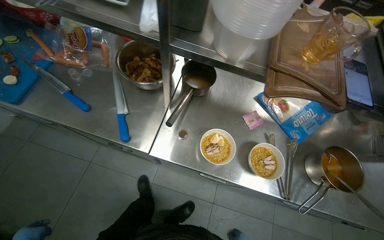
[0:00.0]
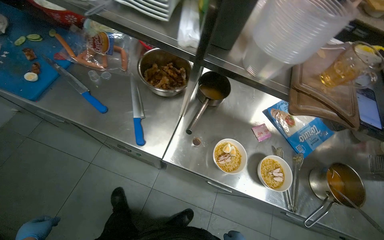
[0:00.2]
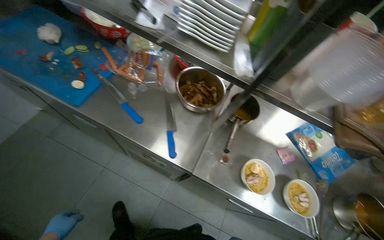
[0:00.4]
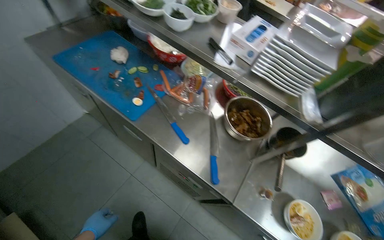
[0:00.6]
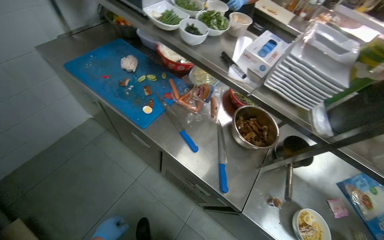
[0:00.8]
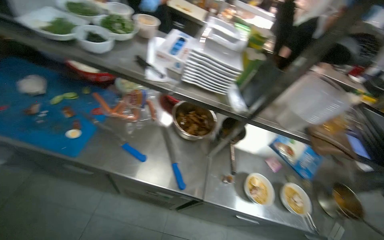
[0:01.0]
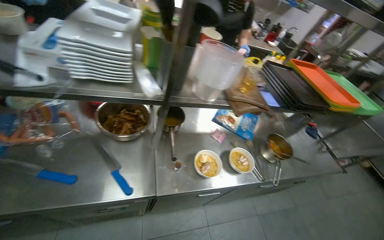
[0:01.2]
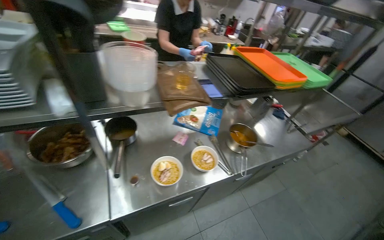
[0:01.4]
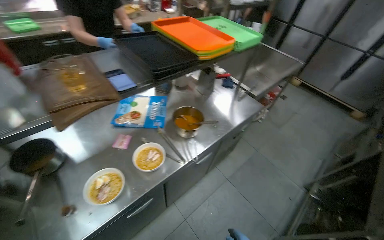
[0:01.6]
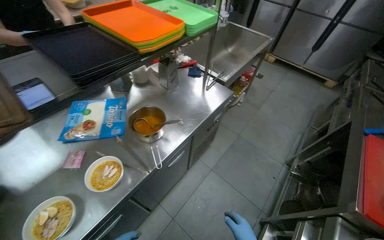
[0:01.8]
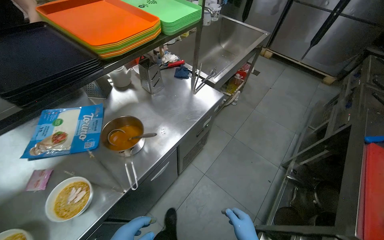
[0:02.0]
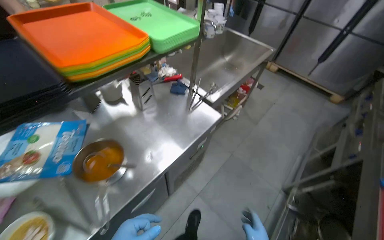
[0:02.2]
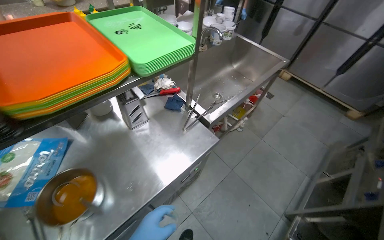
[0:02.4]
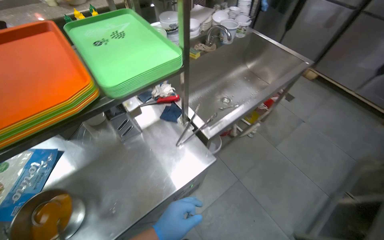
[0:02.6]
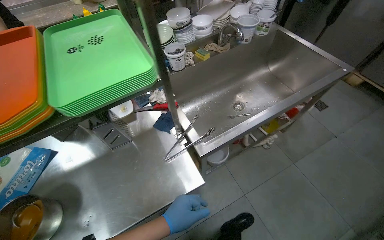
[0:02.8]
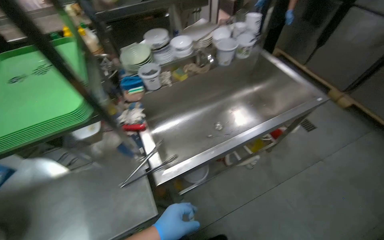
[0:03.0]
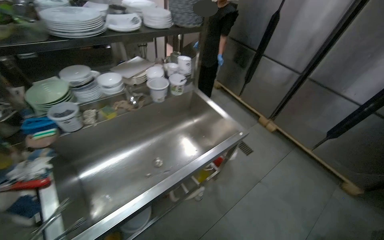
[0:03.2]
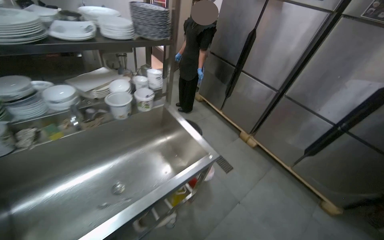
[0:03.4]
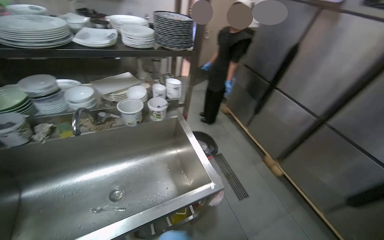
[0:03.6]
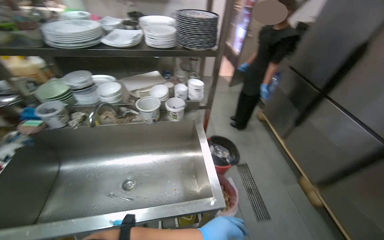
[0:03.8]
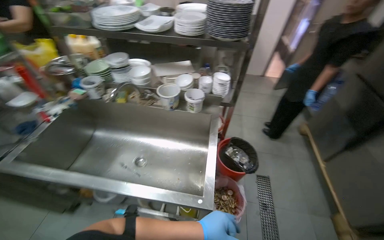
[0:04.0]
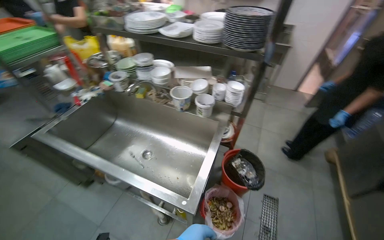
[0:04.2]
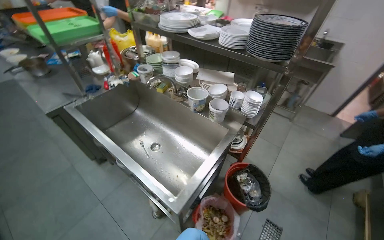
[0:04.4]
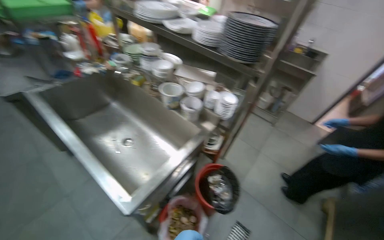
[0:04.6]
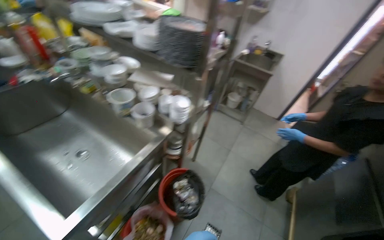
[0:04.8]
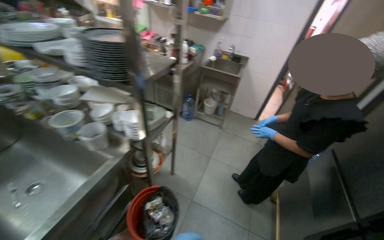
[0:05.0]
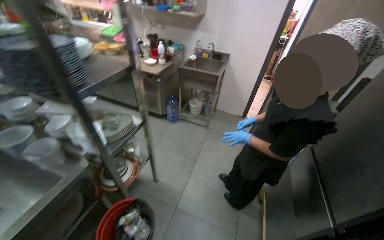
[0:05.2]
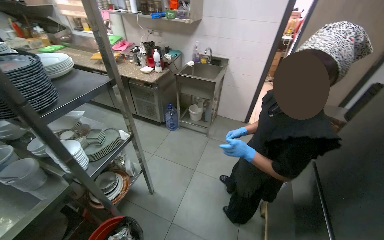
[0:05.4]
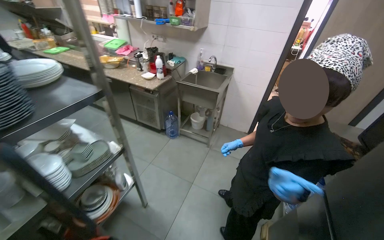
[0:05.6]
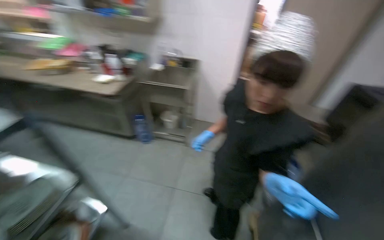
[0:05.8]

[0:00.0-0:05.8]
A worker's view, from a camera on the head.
Job: preparing food.
The whole recording: Chopping eggs and adding to meal. The worker chops the eggs and places them on top of the meal.
0.0 to 1.4 s: The head turns to the right by approximately 40 degrees.
1.4 to 2.8 s: The camera travels about 1.5 m. The view tilts about 15 degrees downward.
2.8 to 4.4 s: The camera travels roughly 1.5 m. The wearer's head swings about 65 degrees to the left. The view tips upward by some 15 degrees.
4.4 to 5.8 s: The camera travels approximately 1 m. The wearer's head swings some 25 degrees to the right.

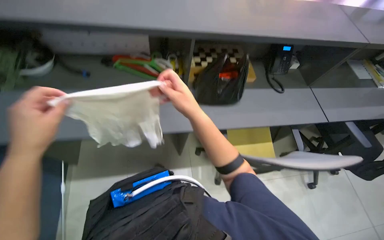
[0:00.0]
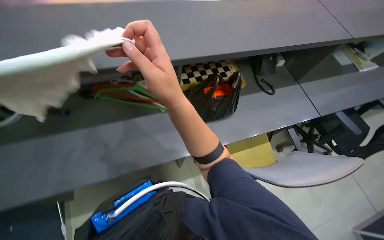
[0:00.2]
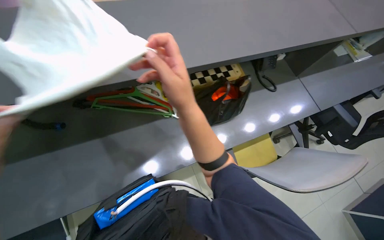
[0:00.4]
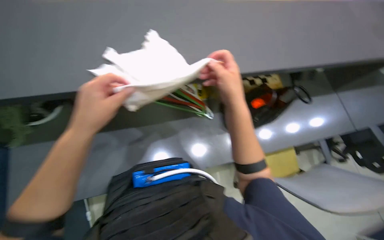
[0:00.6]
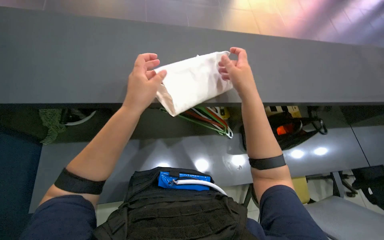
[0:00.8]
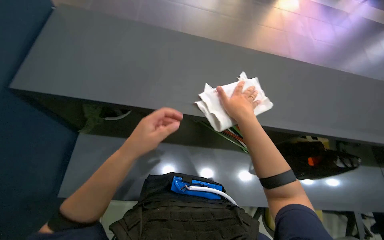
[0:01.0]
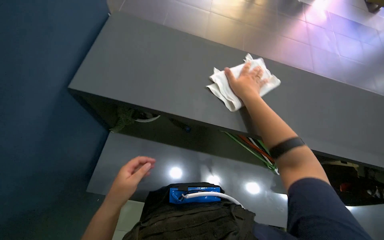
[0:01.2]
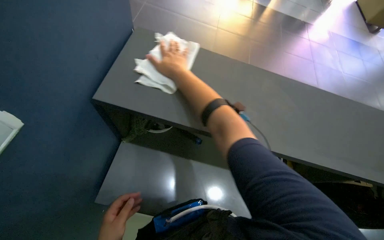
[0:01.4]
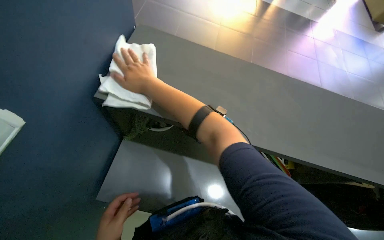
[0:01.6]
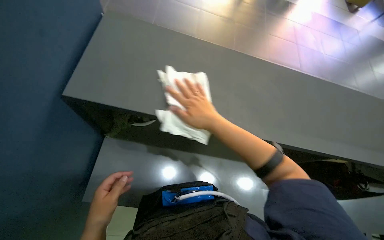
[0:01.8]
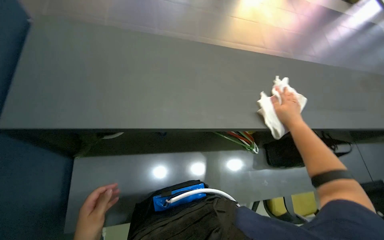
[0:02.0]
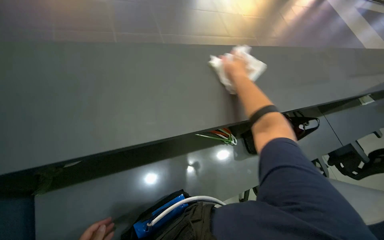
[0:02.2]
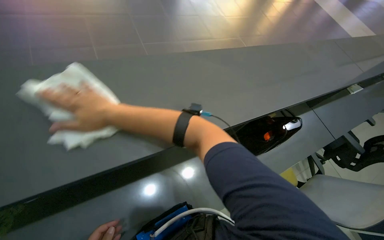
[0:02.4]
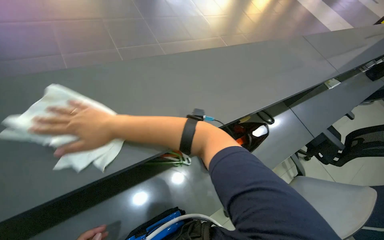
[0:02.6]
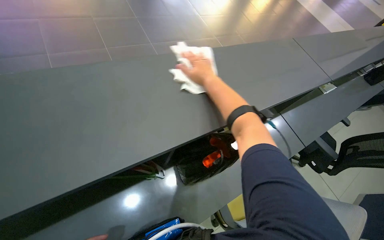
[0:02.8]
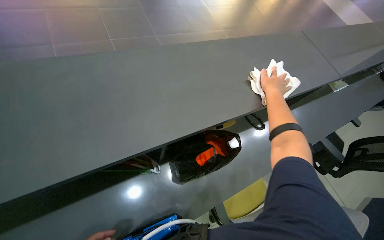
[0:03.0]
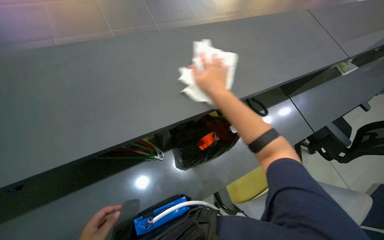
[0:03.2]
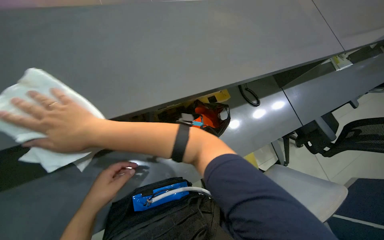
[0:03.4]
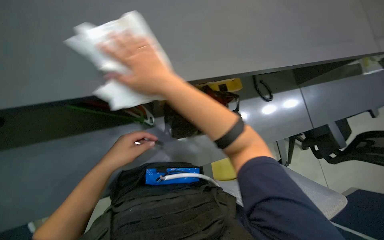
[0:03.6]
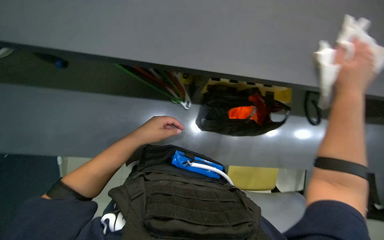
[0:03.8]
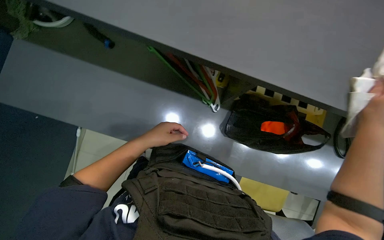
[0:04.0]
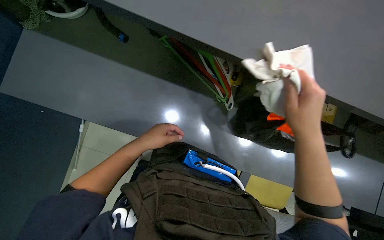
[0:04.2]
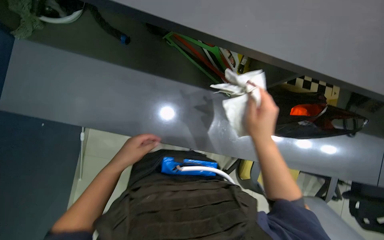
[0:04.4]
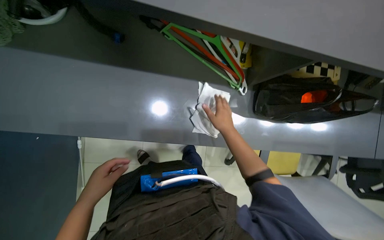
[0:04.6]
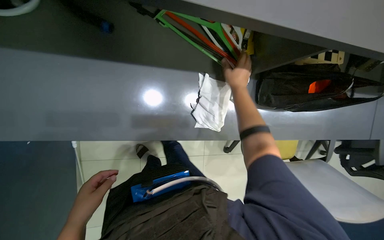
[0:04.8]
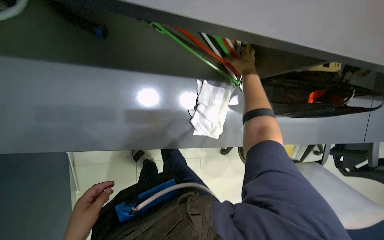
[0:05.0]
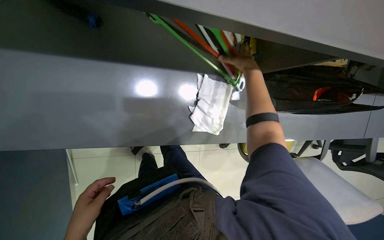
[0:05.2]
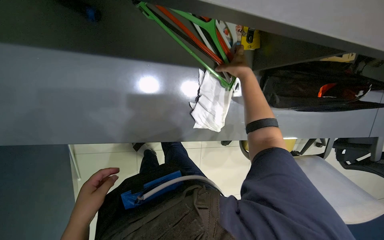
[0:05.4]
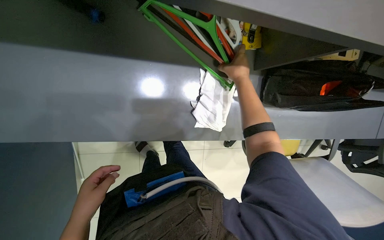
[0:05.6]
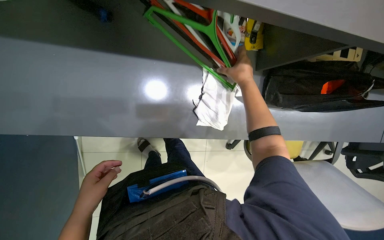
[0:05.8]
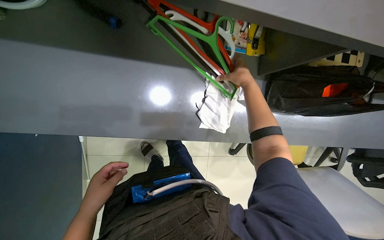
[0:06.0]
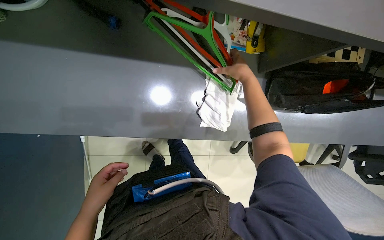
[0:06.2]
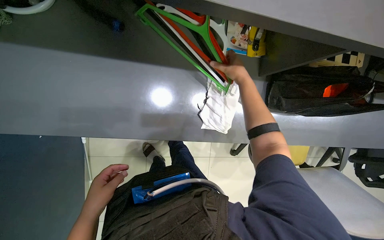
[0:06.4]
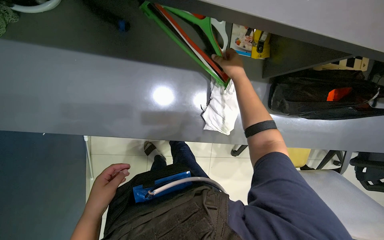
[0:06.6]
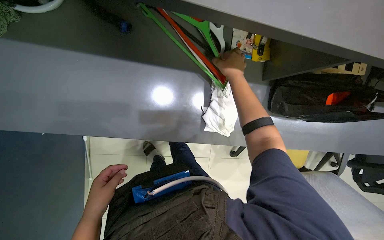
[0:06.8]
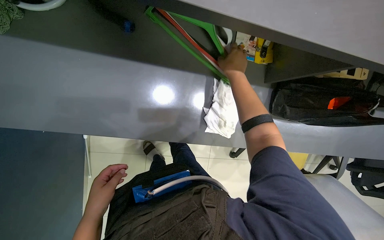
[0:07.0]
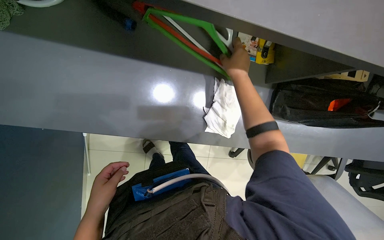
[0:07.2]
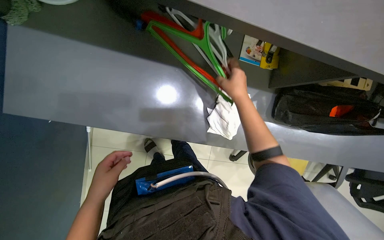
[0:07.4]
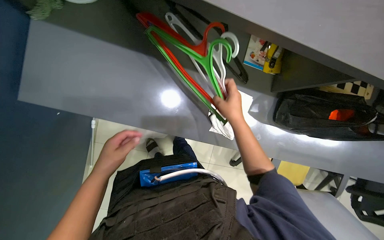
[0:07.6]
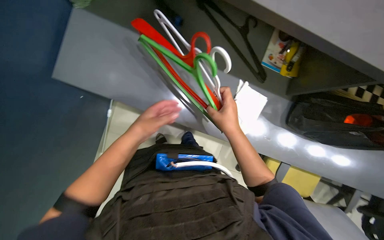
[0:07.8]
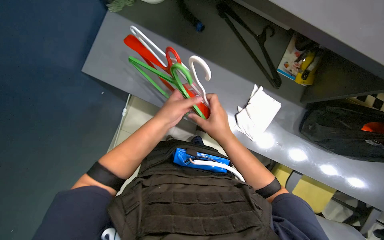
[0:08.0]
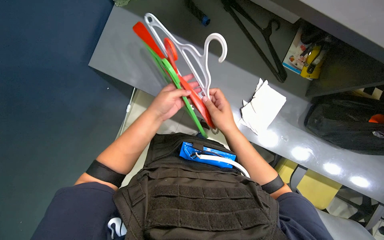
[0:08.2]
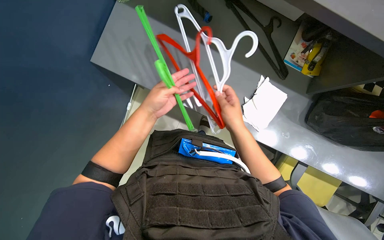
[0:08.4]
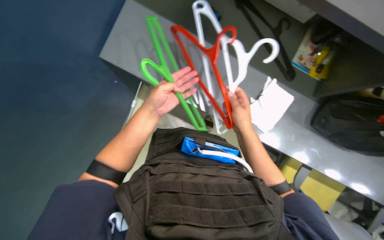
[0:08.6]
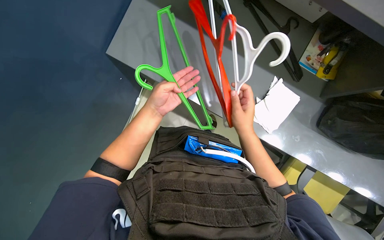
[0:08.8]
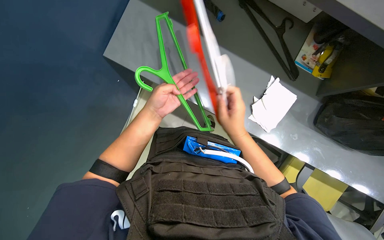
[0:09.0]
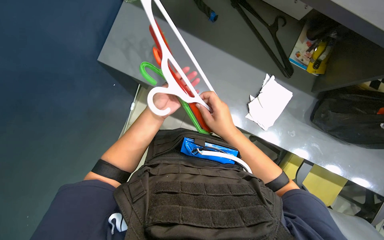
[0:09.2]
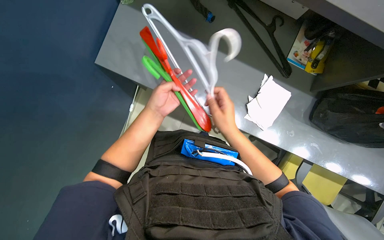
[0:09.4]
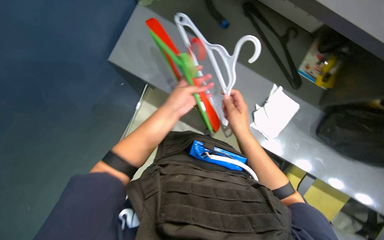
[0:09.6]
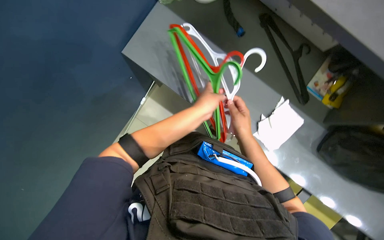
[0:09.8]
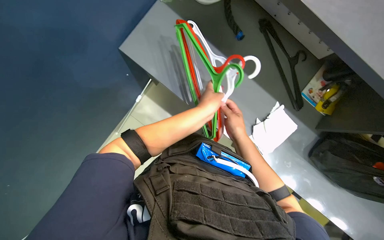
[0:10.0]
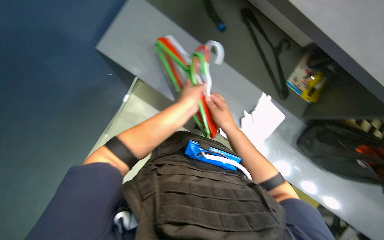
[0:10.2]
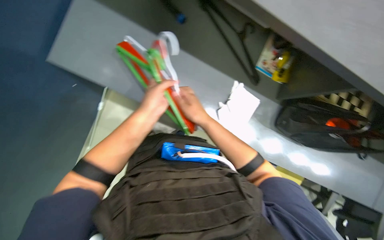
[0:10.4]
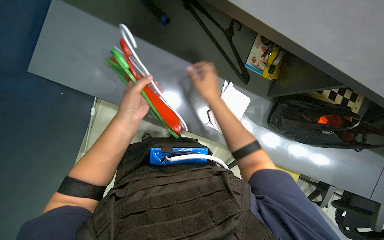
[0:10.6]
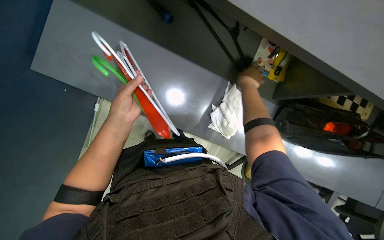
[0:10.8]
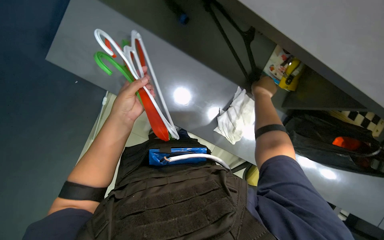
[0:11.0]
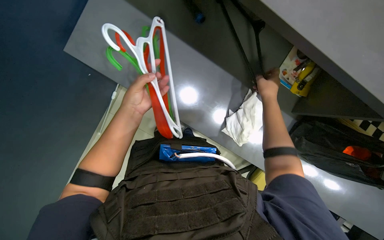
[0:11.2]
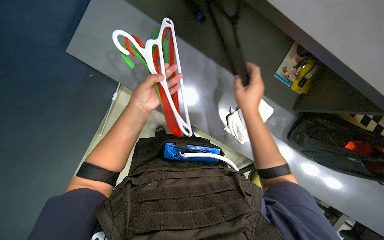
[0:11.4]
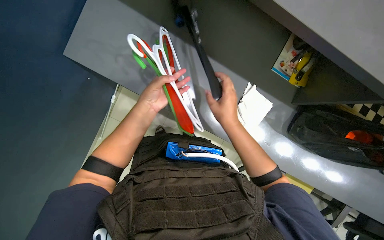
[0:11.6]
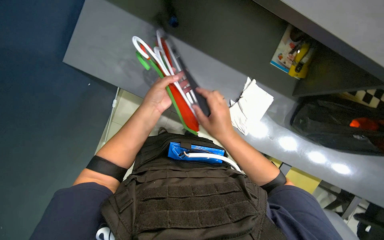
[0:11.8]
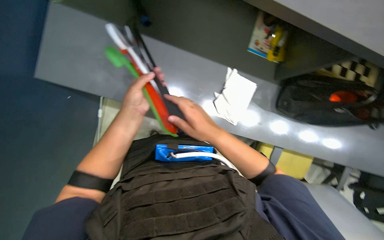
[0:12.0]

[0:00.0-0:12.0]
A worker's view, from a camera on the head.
Job: wiping surfaces.
The whole recording: Wiping desk surface. The worker wipes the desk surface with a white cloth.
0.0 to 1.6 s: The wearer moves some 40 cm.
3.0 to 4.4 s: The wearer looks some 45 degrees further to the left. The view tips downward by about 15 degrees.
4.4 to 6.0 s: The right hand shifts some 25 cm up the picture and farther from the camera, while the left hand shifts some 10 cm to the left.
6.0 to 7.6 s: The right hand travels down the picture, to the left and nearer to the camera by approximately 20 cm.
10.4 to 12.0 s: The right hand travels to the right and back again, some 20 cm each way.

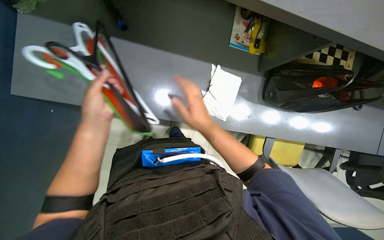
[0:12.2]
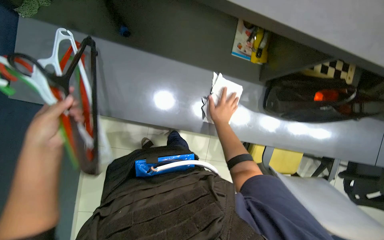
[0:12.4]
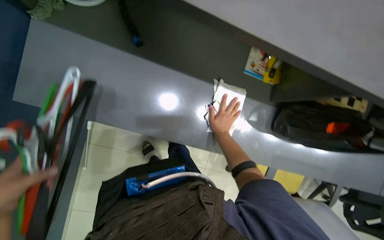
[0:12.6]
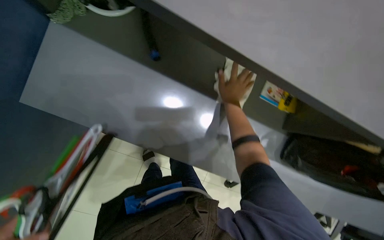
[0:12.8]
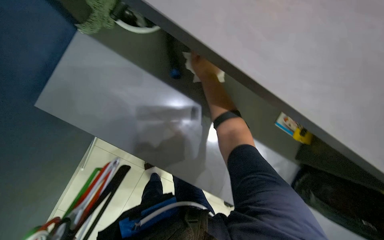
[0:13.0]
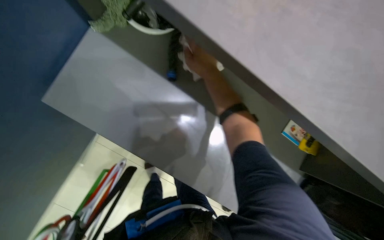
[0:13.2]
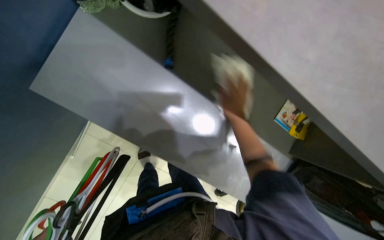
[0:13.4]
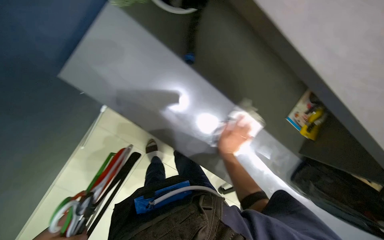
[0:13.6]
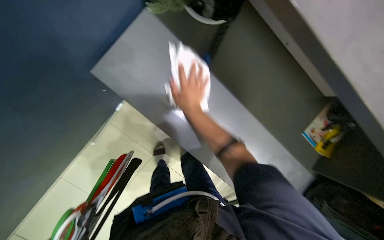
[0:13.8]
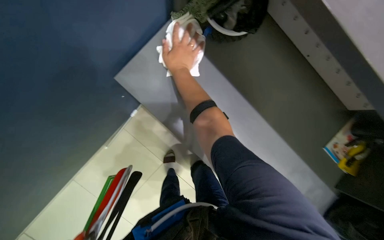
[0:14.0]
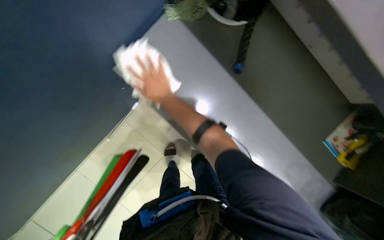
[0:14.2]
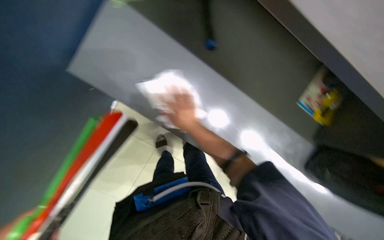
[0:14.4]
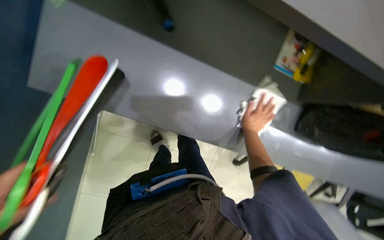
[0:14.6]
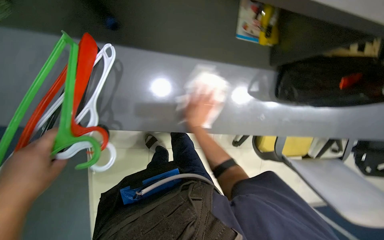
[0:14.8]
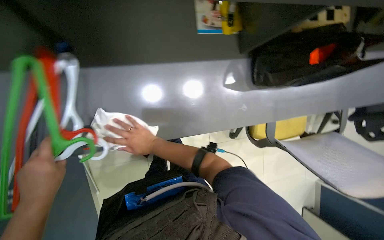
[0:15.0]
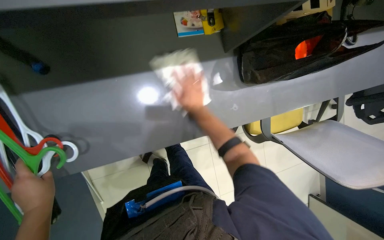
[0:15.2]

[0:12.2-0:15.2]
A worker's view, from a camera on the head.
Job: wiping surfaces.
The whole recording: Wiping desk surface. The worker wipes the desk surface with a white cloth.
12.2 to 13.8 s: The right hand swings up and down the picture, some 25 cm each way, with 2 reversals.
13.8 to 15.2 s: The scene rotates counterclockwise by approximately 50 degrees.
